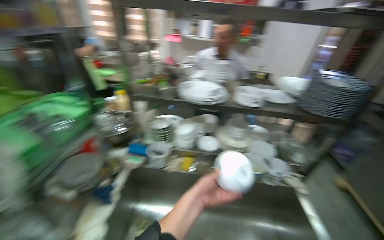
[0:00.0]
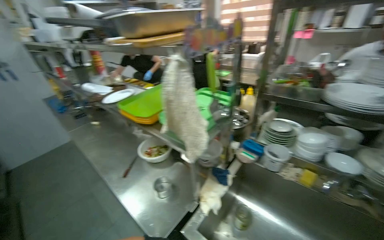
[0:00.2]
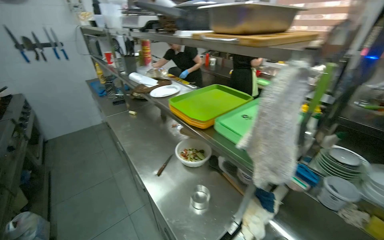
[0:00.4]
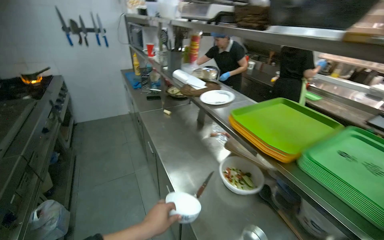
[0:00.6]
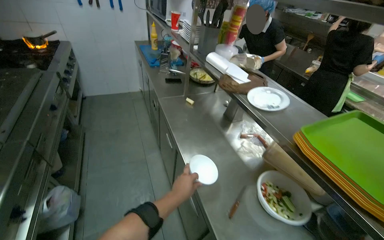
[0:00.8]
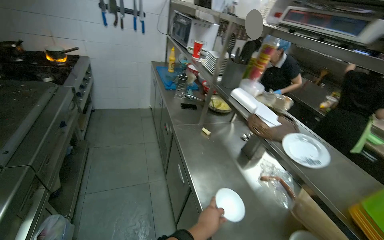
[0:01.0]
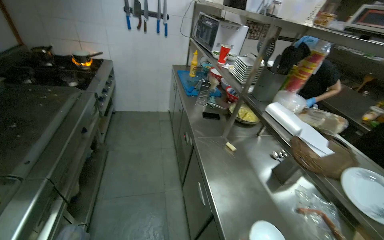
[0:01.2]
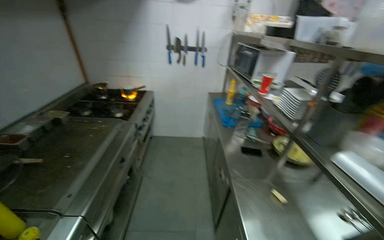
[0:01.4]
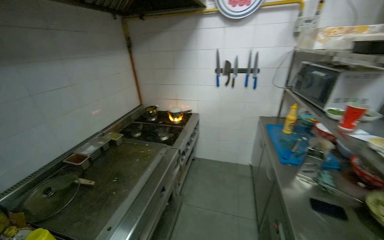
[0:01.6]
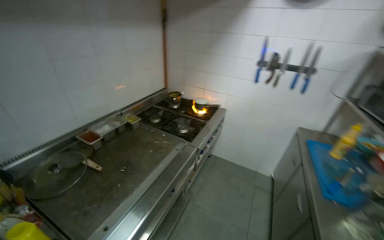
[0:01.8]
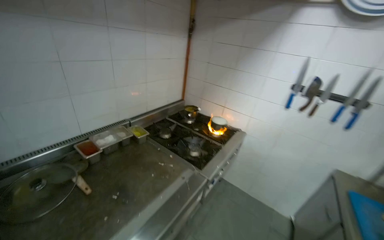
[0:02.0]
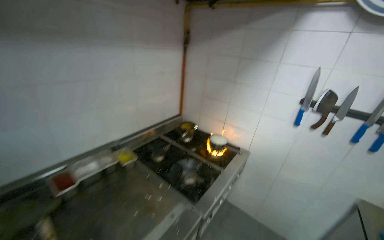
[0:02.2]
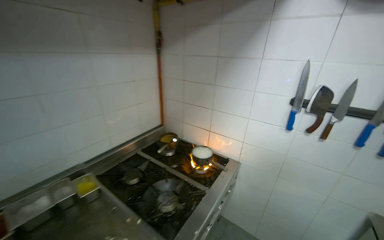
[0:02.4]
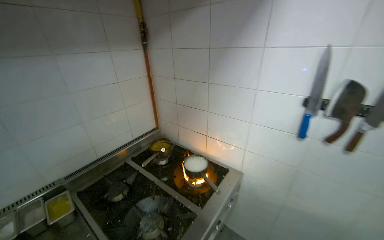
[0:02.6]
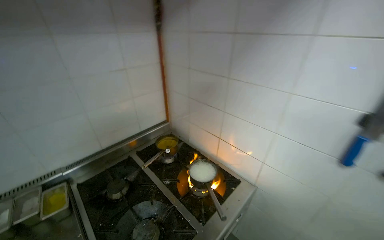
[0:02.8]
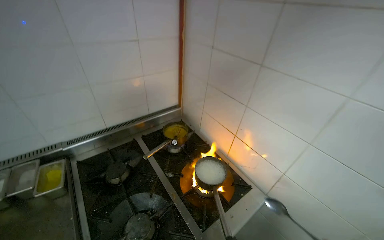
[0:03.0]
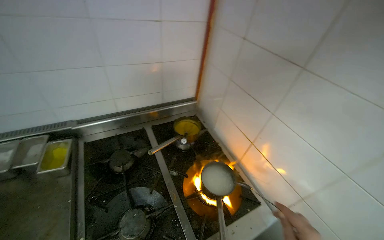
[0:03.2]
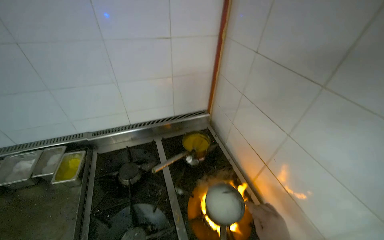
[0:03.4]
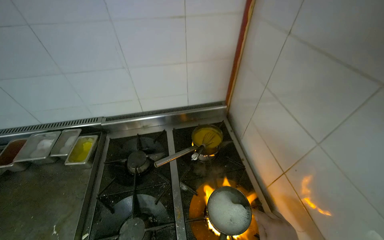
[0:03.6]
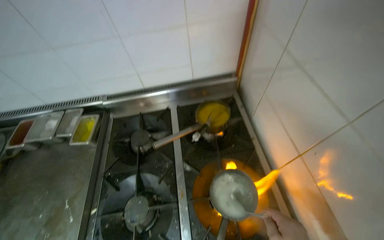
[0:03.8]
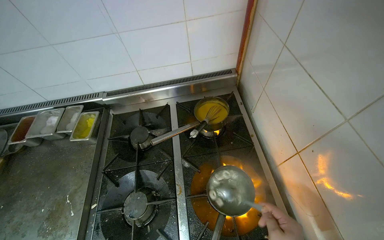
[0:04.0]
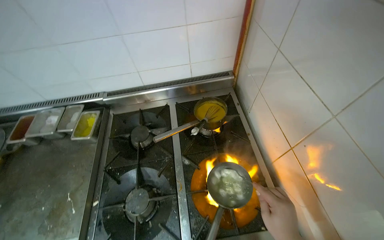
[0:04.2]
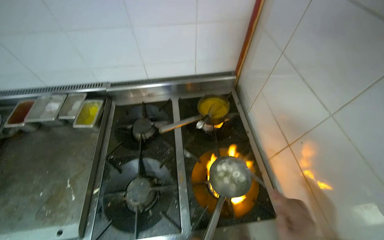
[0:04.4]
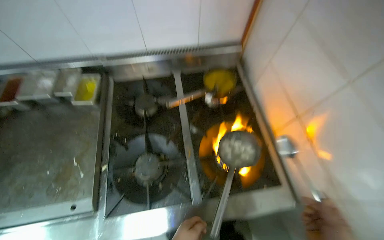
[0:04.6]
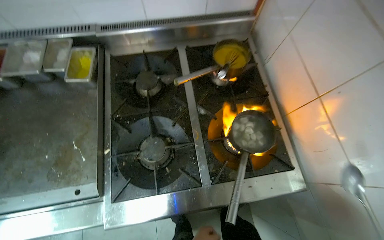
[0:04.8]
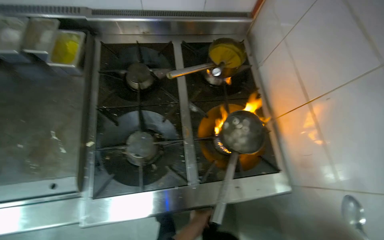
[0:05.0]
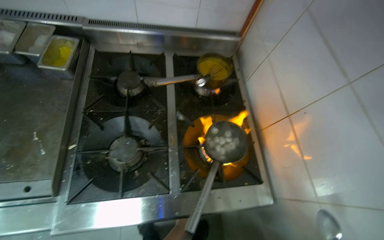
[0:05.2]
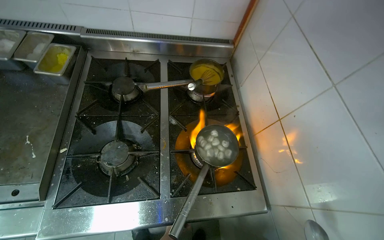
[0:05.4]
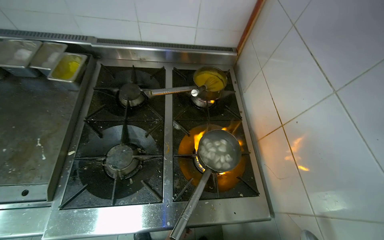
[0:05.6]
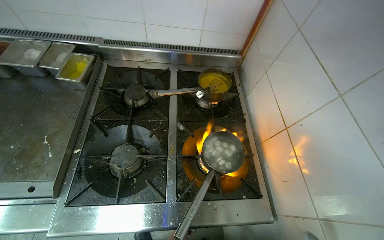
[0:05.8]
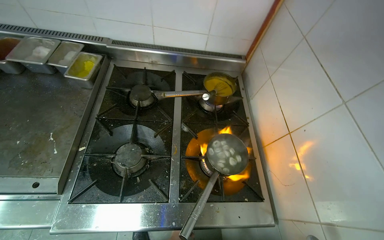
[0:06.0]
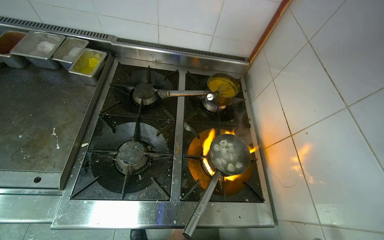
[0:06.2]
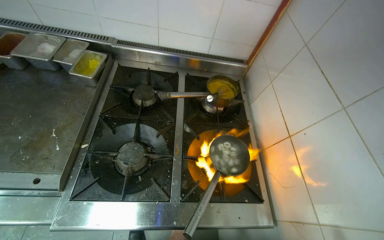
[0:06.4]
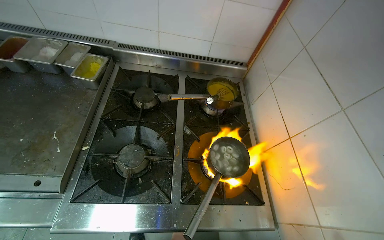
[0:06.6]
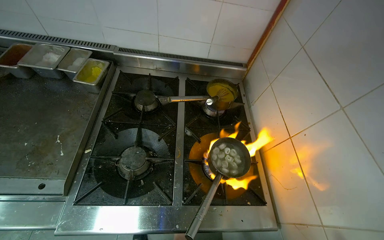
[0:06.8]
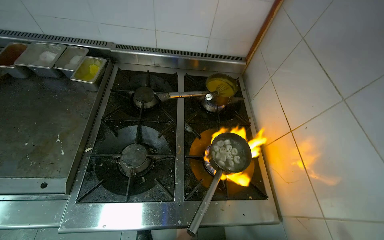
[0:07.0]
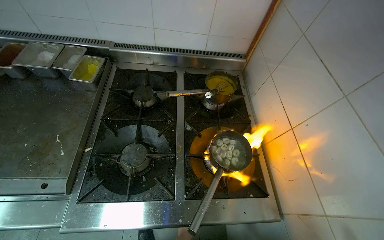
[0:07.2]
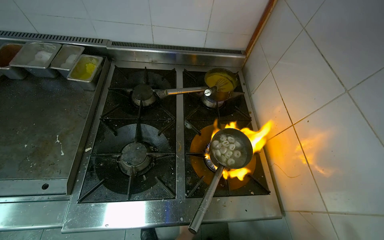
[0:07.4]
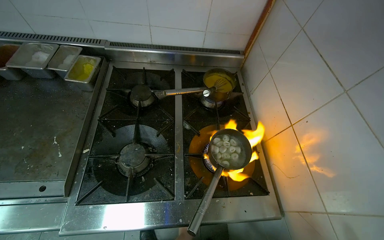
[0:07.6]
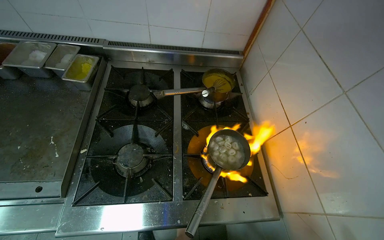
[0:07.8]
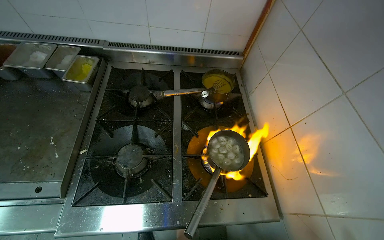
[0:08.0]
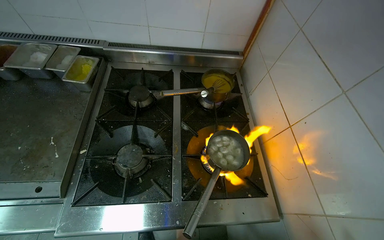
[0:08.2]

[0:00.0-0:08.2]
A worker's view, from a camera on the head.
Job: preparing food.
The whole recording: Preparing dumplings in a pot. The worker prepares dumplings in a pot, adding ingredients, stirring, and whisking it.
0:00.0 to 0:01.6: The head travels approximately 1.5 m. The wearer looks approximately 95 degrees further to the left.
0:01.6 to 0:03.2: The camera travels about 1.5 m. The wearer looks about 45 degrees further to the left. The view tilts approximately 15 degrees downward.
0:03.2 to 0:05.0: The head turns to the left by roughly 15 degrees. The wearer looks approximately 25 degrees further downward.
0:05.0 to 0:06.6: The view tips upward by some 15 degrees.

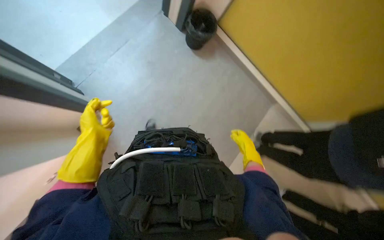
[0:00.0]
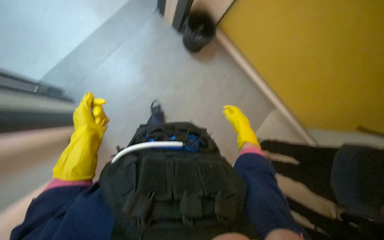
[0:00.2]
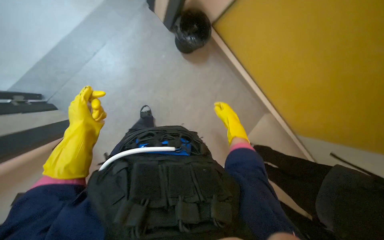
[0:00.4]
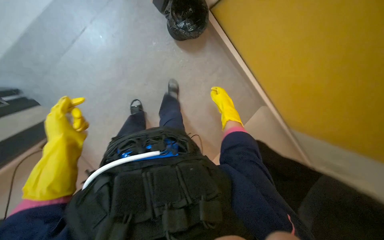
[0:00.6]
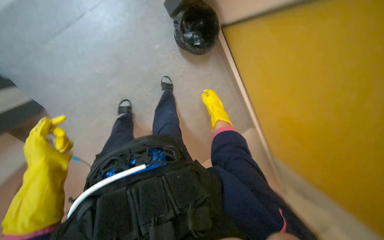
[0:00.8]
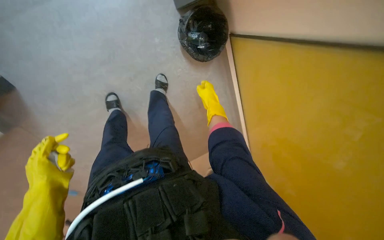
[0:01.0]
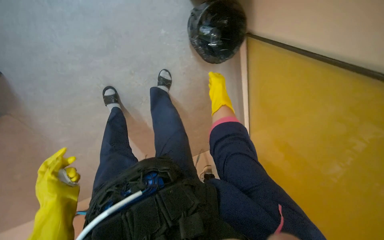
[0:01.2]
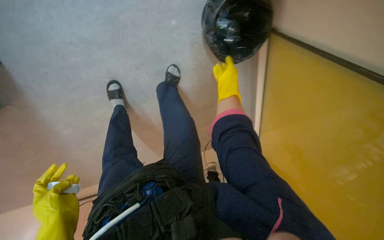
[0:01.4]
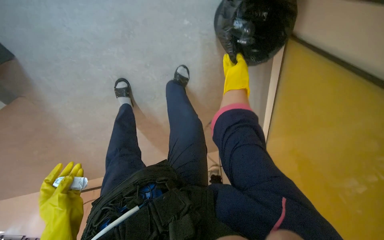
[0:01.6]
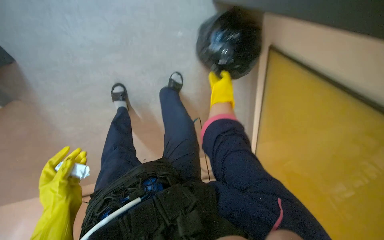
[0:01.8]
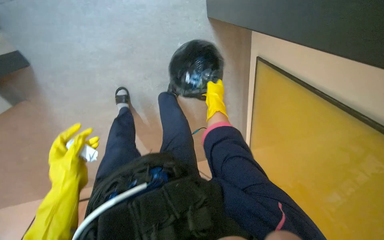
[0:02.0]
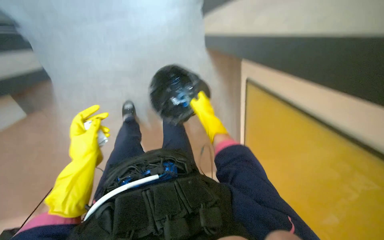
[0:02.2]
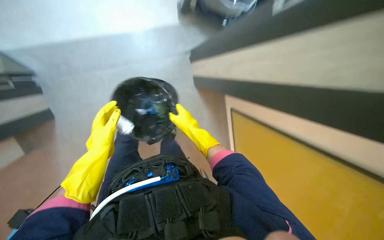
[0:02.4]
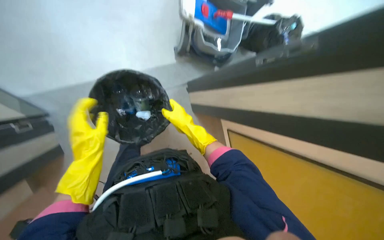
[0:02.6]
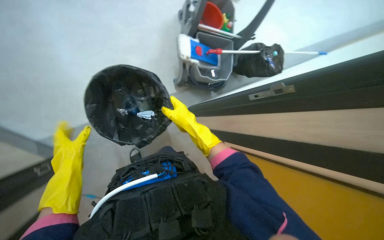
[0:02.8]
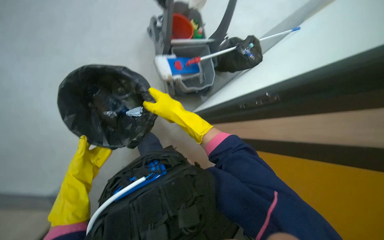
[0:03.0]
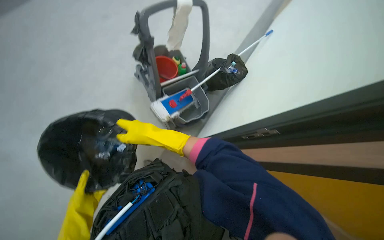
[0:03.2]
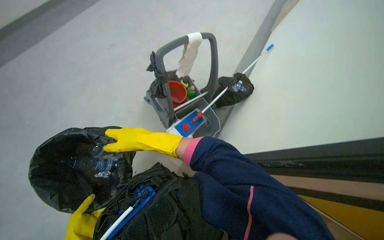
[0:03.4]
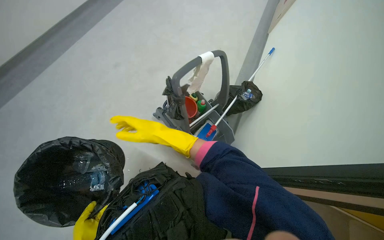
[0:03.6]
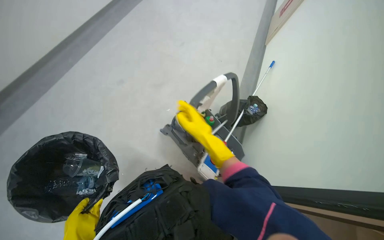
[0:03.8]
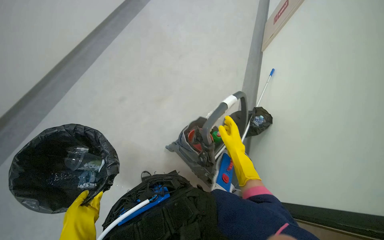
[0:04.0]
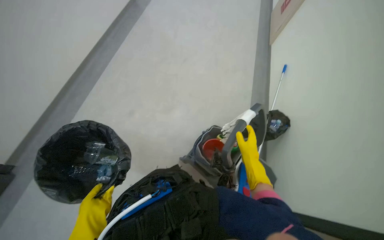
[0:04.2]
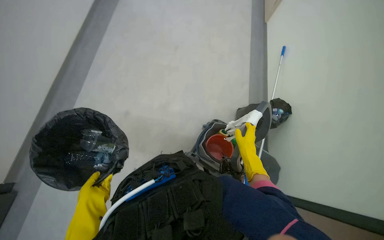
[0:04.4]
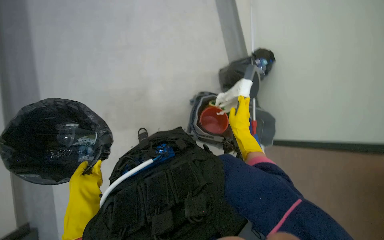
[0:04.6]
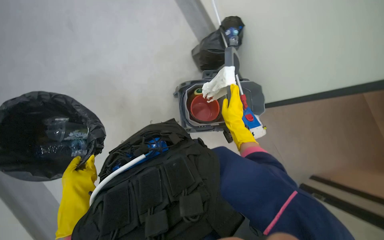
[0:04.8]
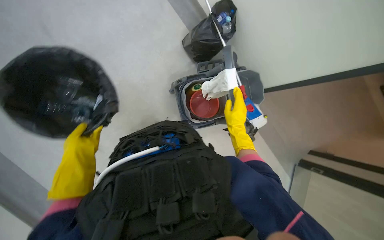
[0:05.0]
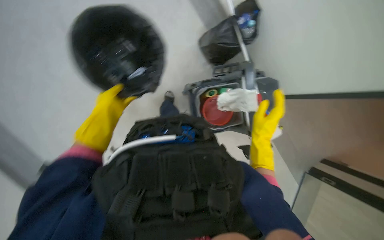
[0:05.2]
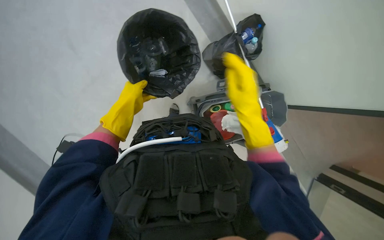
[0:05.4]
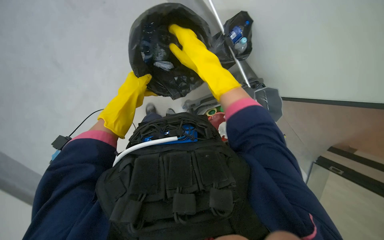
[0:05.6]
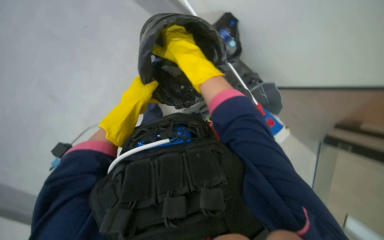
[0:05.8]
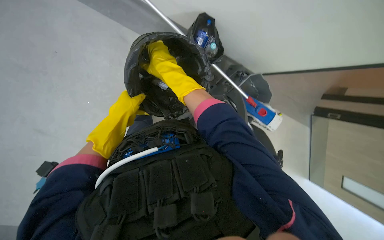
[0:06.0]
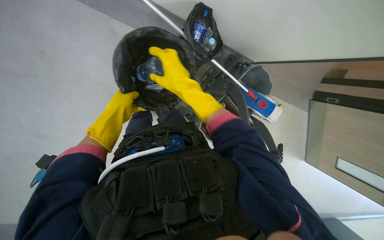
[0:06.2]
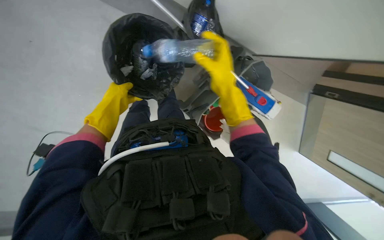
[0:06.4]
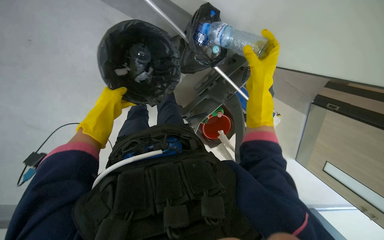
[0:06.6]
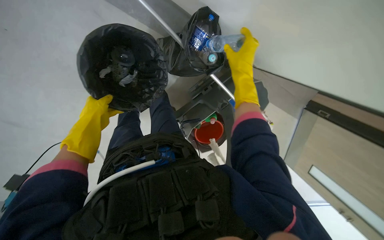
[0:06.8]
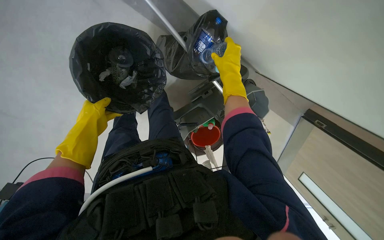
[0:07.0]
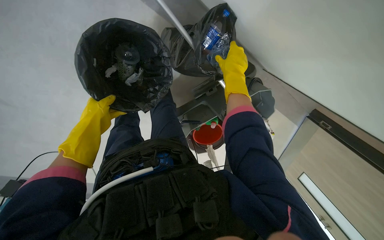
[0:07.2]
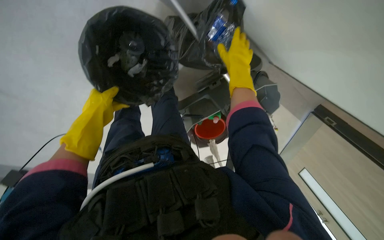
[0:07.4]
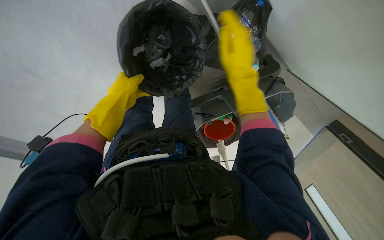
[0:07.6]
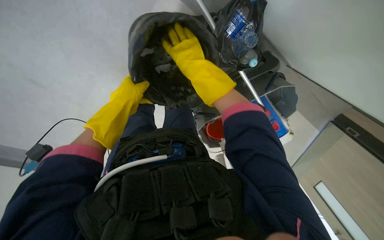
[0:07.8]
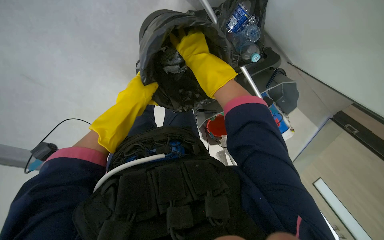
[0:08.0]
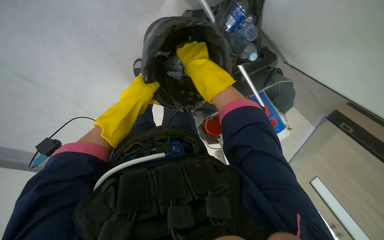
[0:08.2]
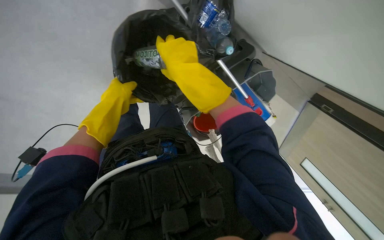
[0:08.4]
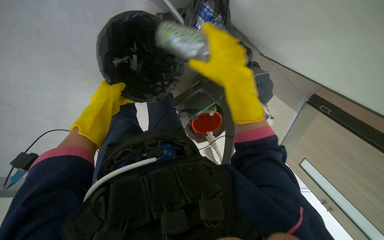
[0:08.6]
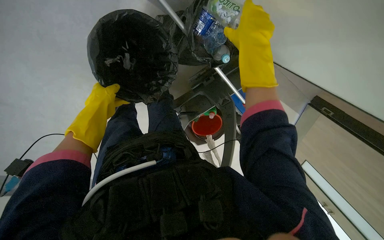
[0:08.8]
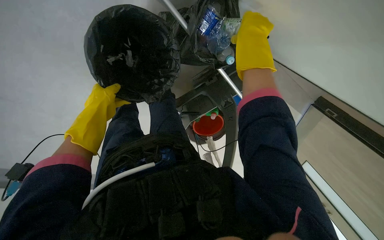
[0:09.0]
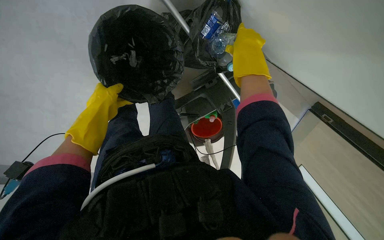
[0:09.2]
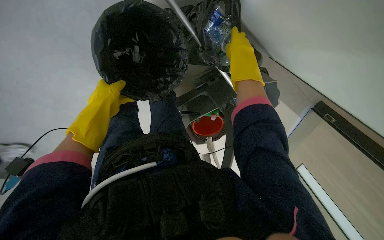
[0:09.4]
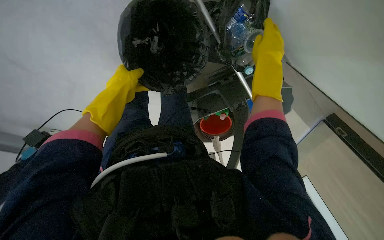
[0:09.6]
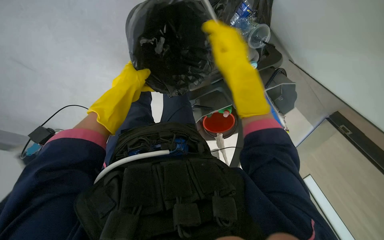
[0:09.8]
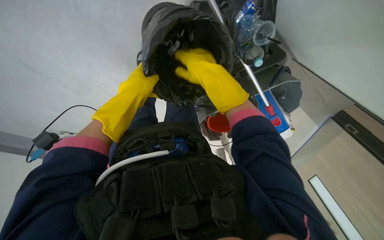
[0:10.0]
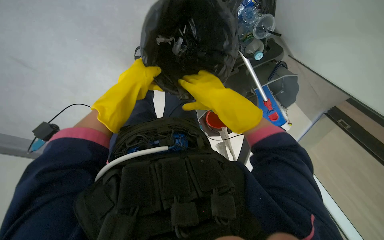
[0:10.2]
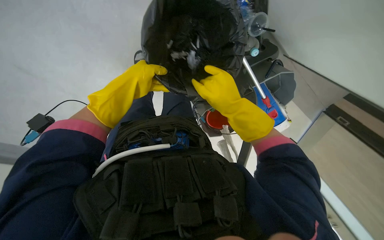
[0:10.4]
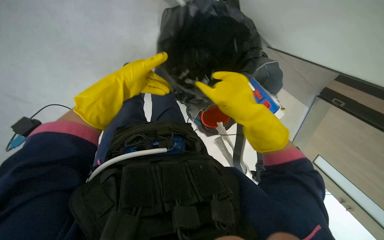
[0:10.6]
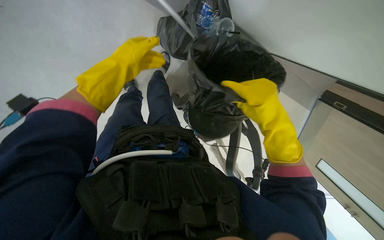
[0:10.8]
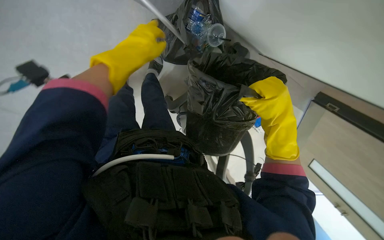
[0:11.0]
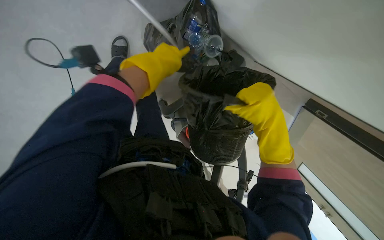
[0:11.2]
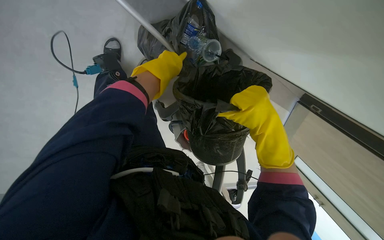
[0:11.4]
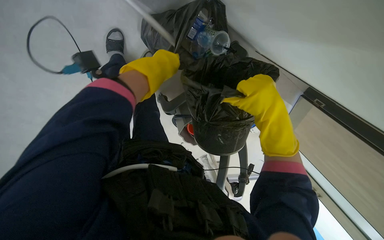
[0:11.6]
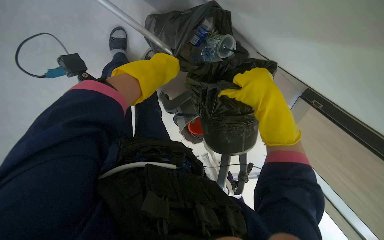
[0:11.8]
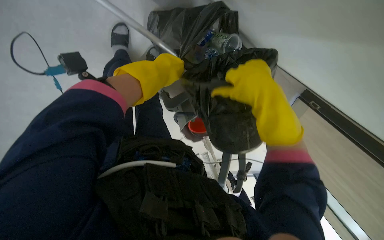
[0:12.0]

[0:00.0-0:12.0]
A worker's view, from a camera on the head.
Job: managing trash.
The whole recording: Collecting trash and relining bins. The worker collects trash from bins and places it into a larger trash bag on the cart.
0:00.0 to 0:01.6: The right hand is displaced up the picture by approximately 50 cm.
0:01.6 to 0:03.0: The left hand shifts about 10 cm up the picture.
0:04.4 to 0:06.0: The wearer looks about 15 degrees further to the right. The view tilts roughly 25 degrees downward.
0:07.6 to 0:09.0: The right hand shifts roughly 10 cm up the picture, and goes to the left and returns, about 5 cm each way.
0:09.0 to 0:10.4: The right hand travels down the picture by roughly 15 cm.
0:10.4 to 0:12.0: The right hand shifts approximately 15 cm to the right and nearer to the camera. The left hand travels to the right by about 15 cm.
